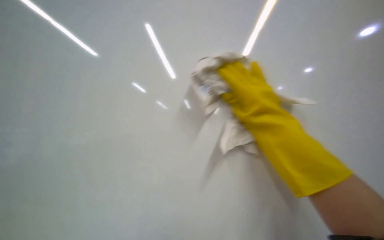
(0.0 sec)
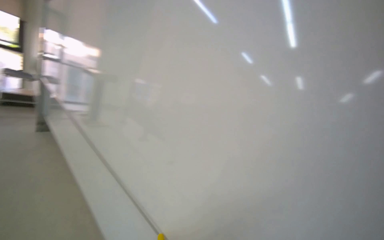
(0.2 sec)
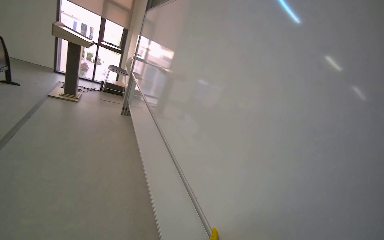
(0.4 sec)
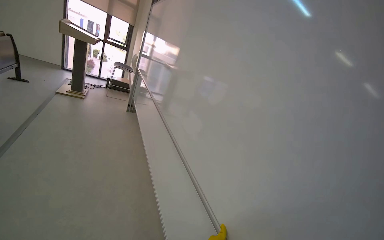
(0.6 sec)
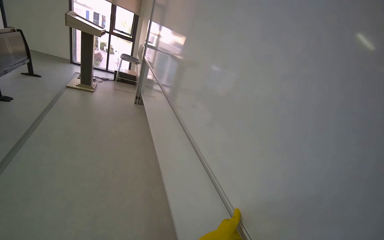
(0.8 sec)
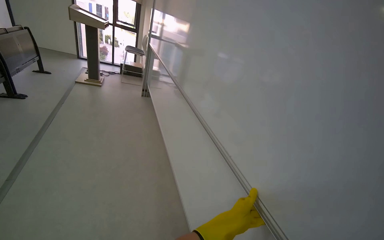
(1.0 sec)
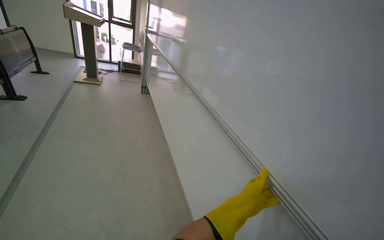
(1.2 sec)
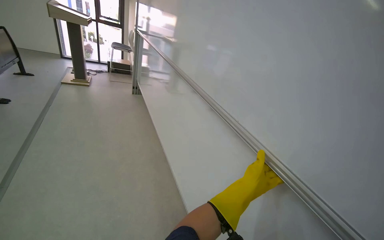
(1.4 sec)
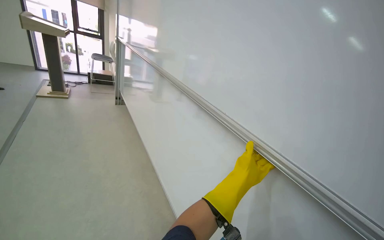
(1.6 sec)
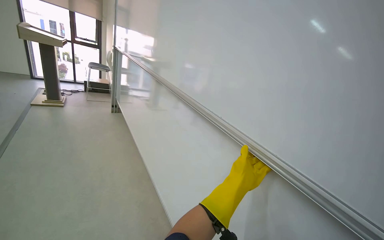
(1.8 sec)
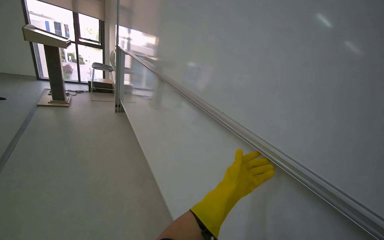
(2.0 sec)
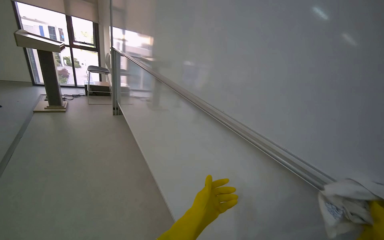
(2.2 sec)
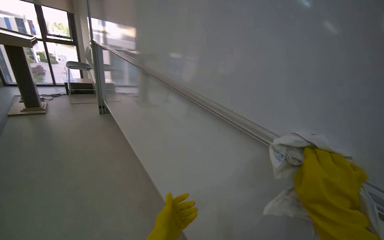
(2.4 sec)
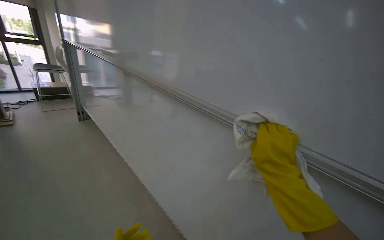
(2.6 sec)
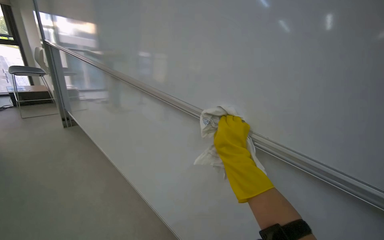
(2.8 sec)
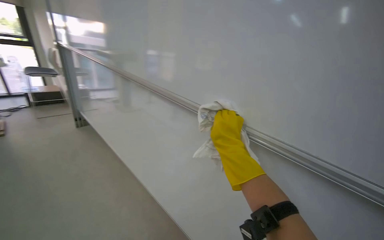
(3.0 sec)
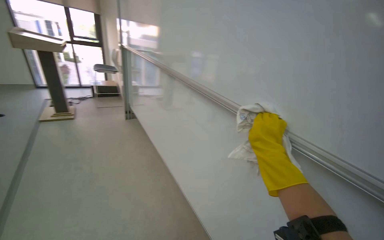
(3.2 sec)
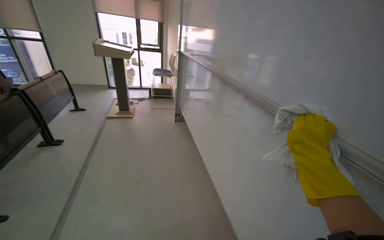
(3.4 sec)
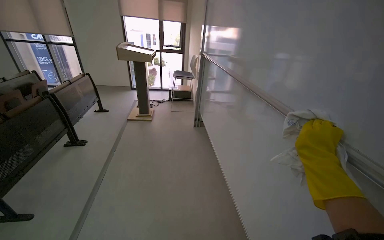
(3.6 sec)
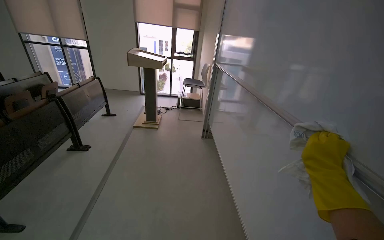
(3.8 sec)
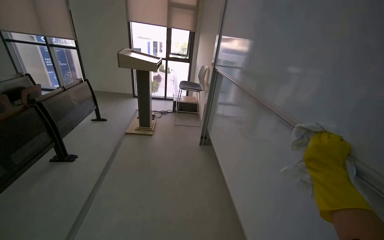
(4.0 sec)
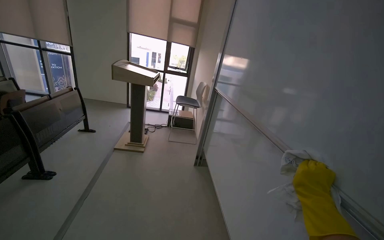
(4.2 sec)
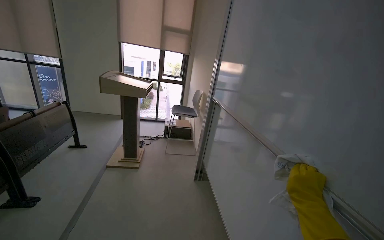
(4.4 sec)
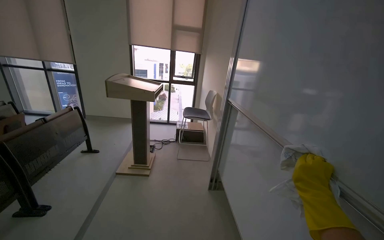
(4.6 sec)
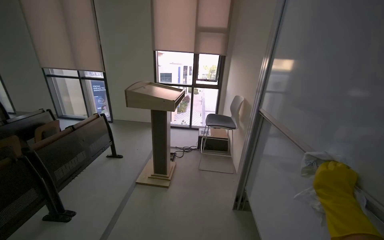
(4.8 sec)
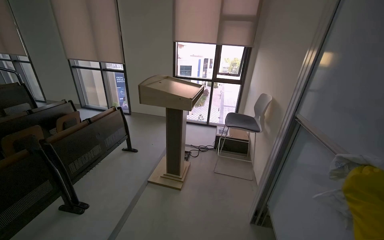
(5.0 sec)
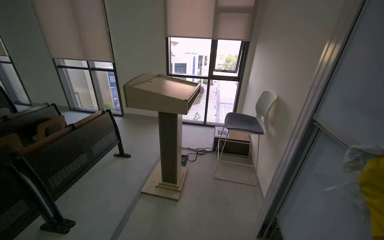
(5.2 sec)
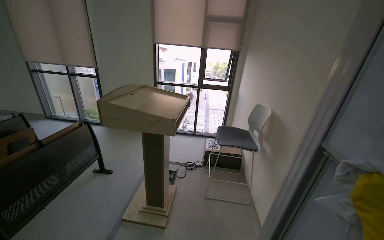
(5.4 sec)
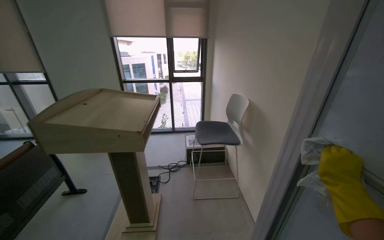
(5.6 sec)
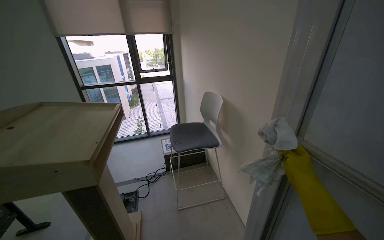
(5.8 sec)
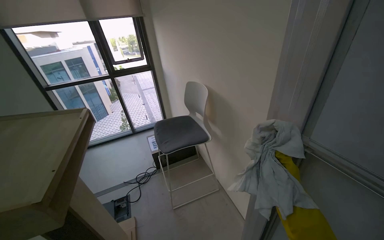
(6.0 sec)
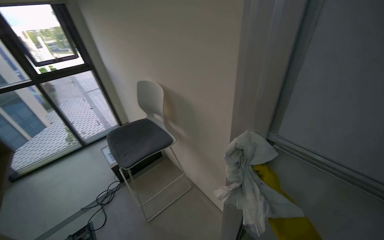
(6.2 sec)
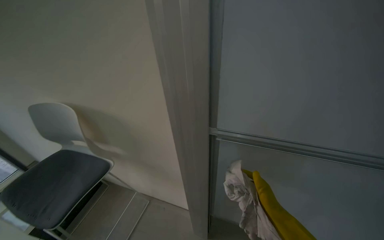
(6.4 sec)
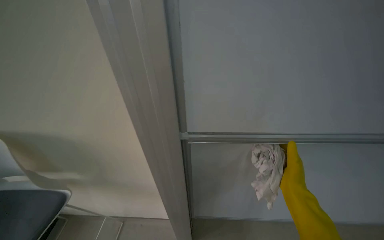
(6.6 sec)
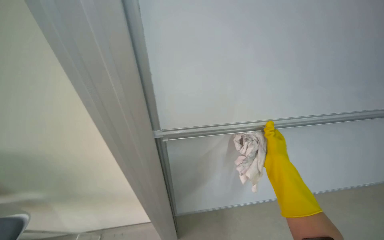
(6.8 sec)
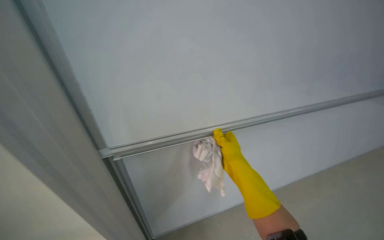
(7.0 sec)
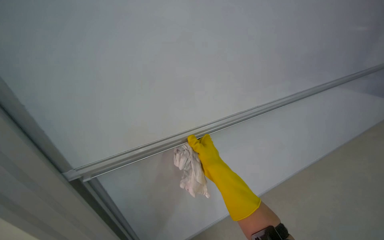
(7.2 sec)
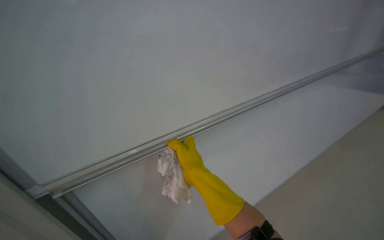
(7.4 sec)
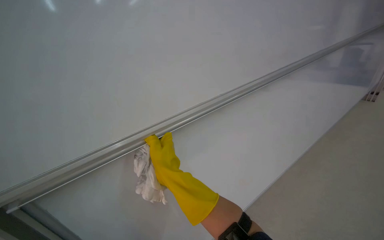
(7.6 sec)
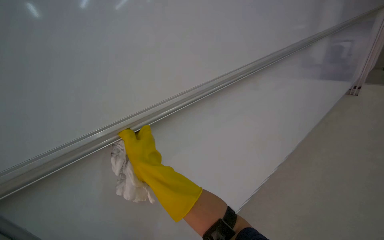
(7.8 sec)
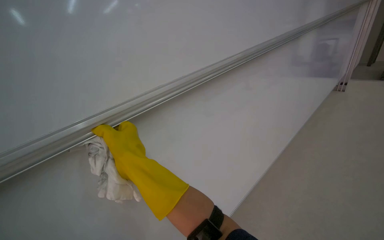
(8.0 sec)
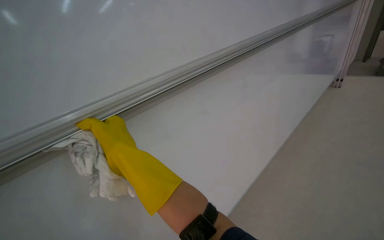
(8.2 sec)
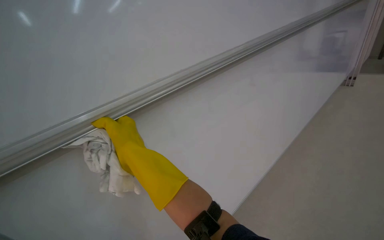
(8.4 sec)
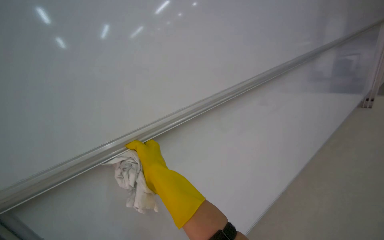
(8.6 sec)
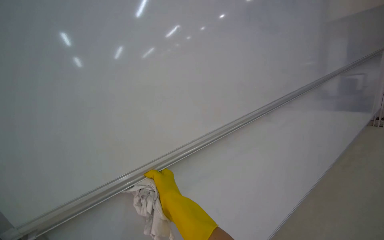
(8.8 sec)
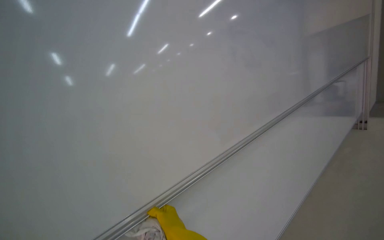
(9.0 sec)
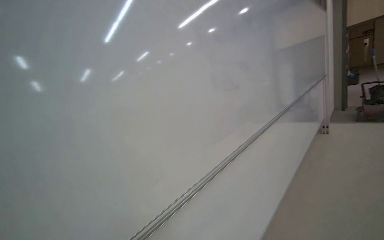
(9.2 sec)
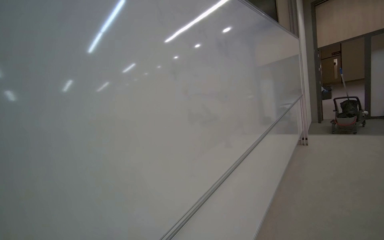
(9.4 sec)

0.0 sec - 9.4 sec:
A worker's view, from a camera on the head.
Job: wiping surfaces.
The whole recording: Wiping whiteboard in classroom. The worker wipes the whiteboard clean with a cloth.
3.2 sec - 4.8 sec: The camera is carried about 1.5 m. The head rotates roughly 35 degrees to the left.
4.8 sec - 6.2 sec: The wearer moves some 1 m. The wearer looks approximately 45 degrees further to the right. The wearer looks roughly 15 degrees further downward.
6.2 sec - 7.8 sec: The head rotates approximately 95 degrees to the right. The view tips upward by some 20 degrees.
7.8 sec - 9.4 sec: The wearer looks approximately 20 degrees further upward.

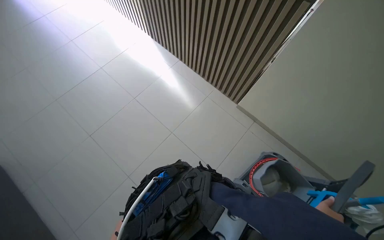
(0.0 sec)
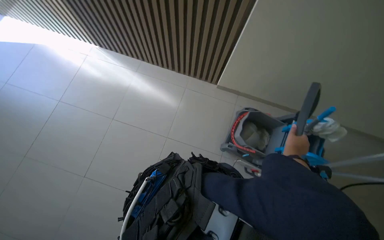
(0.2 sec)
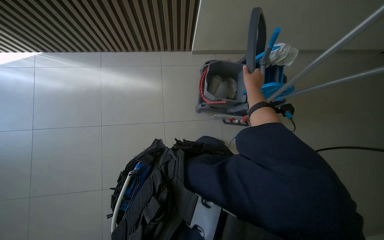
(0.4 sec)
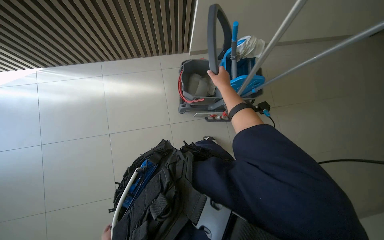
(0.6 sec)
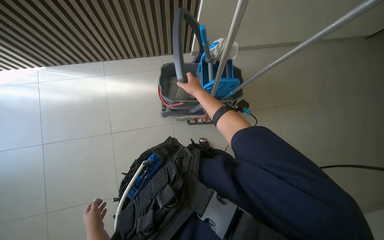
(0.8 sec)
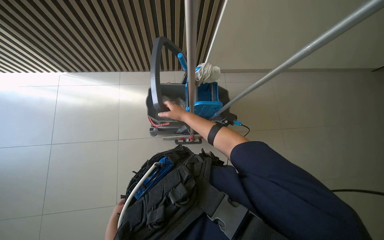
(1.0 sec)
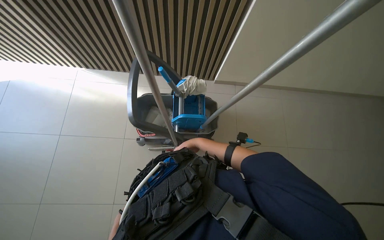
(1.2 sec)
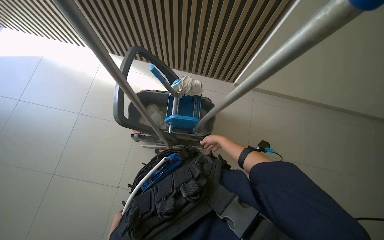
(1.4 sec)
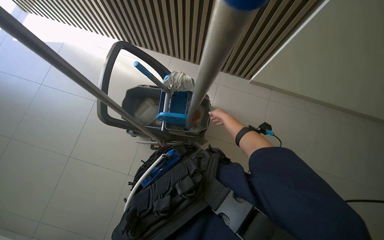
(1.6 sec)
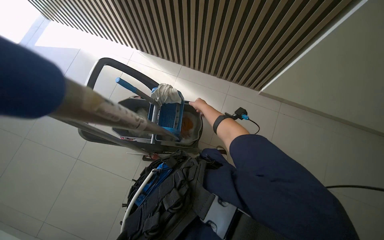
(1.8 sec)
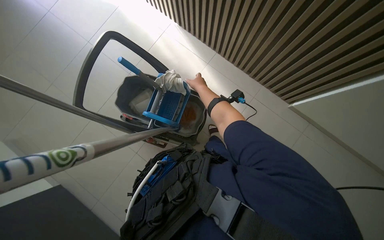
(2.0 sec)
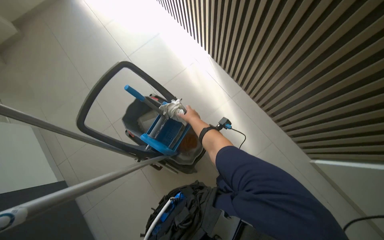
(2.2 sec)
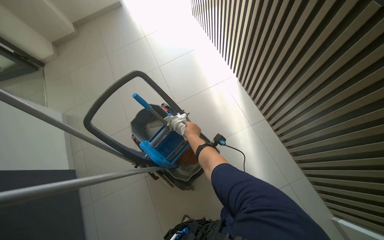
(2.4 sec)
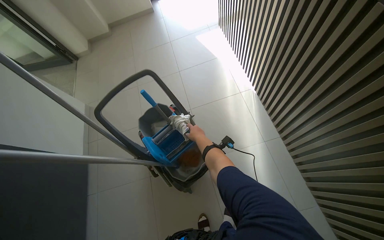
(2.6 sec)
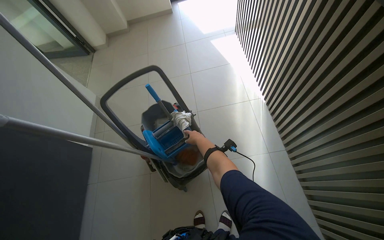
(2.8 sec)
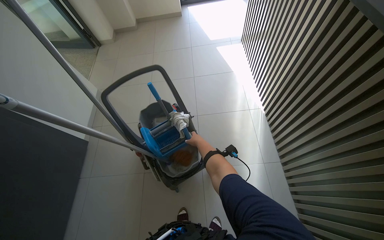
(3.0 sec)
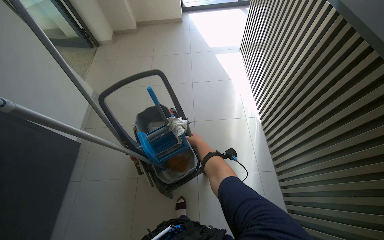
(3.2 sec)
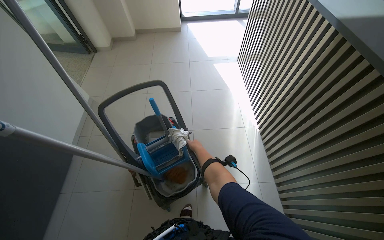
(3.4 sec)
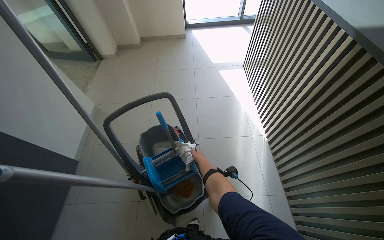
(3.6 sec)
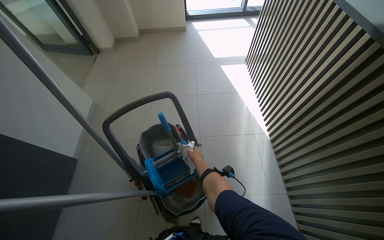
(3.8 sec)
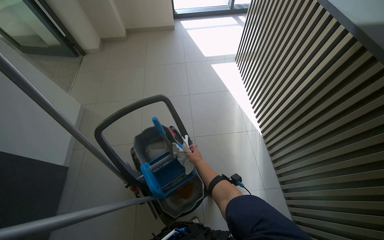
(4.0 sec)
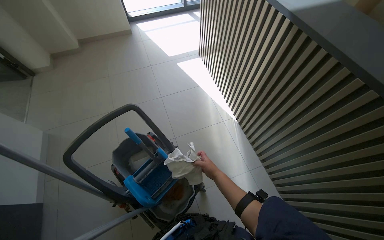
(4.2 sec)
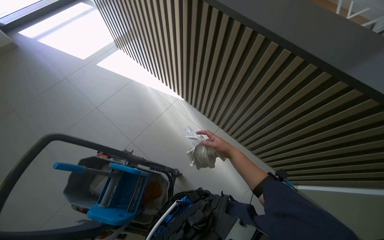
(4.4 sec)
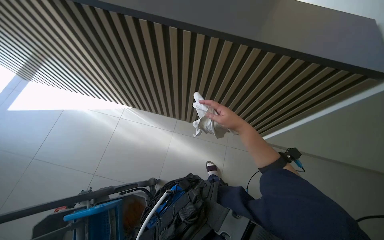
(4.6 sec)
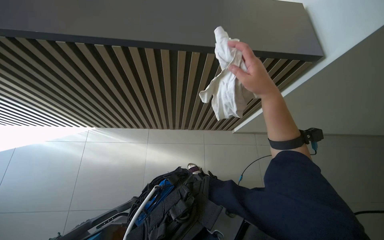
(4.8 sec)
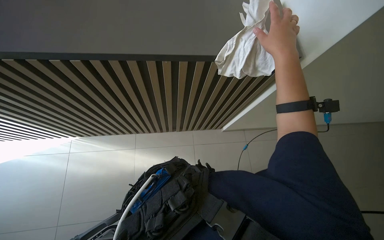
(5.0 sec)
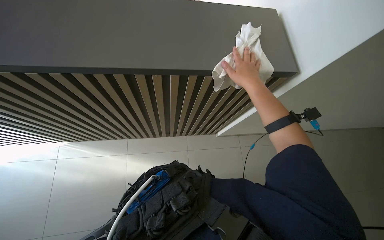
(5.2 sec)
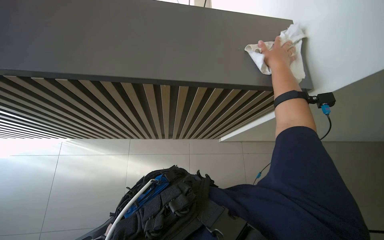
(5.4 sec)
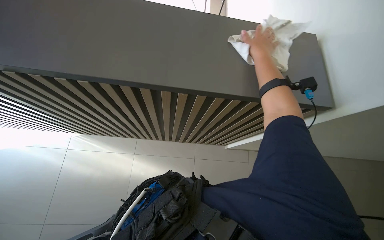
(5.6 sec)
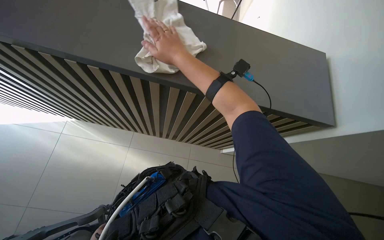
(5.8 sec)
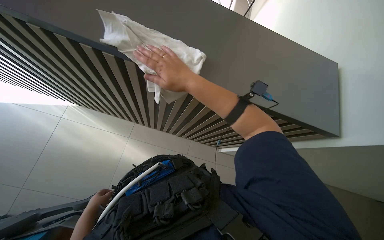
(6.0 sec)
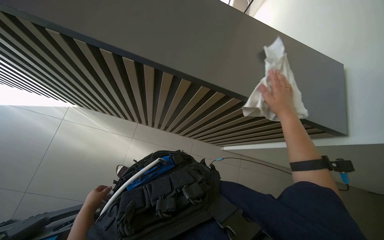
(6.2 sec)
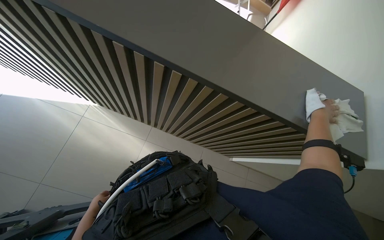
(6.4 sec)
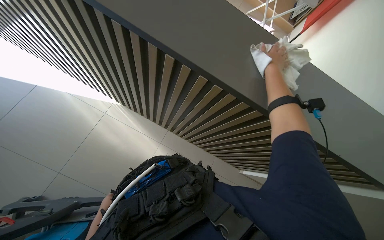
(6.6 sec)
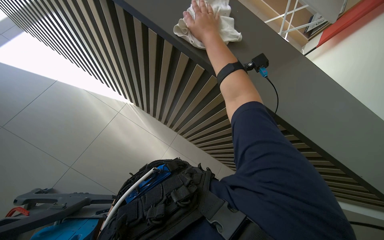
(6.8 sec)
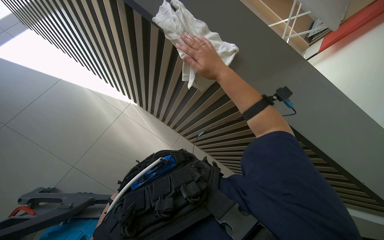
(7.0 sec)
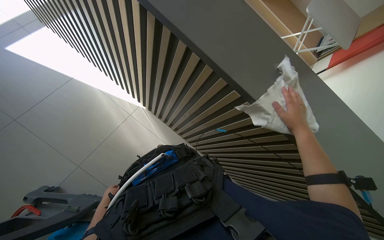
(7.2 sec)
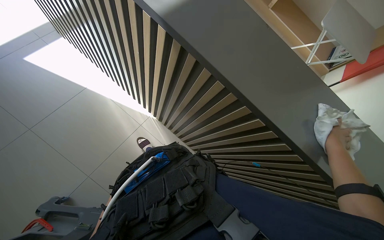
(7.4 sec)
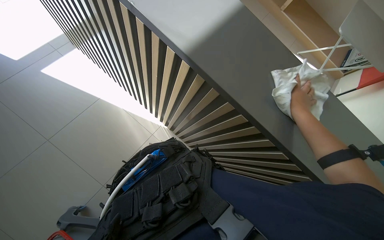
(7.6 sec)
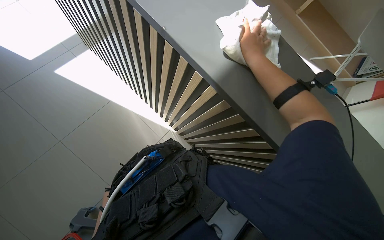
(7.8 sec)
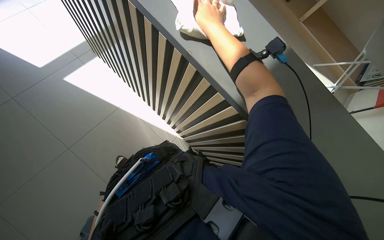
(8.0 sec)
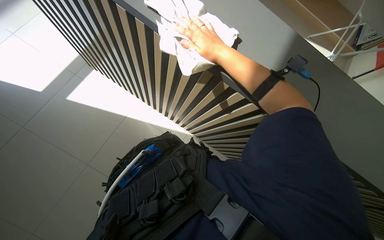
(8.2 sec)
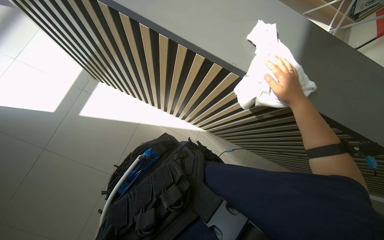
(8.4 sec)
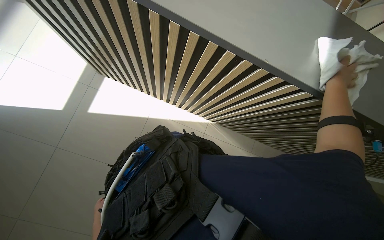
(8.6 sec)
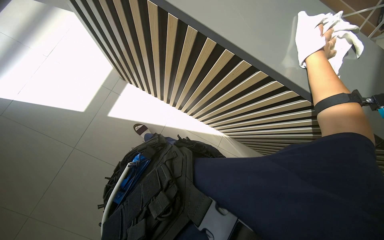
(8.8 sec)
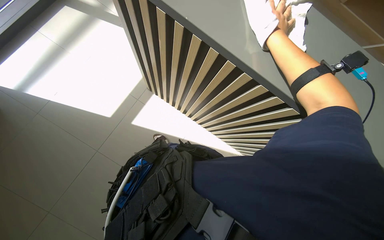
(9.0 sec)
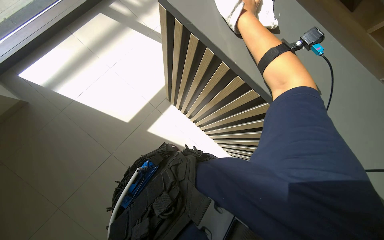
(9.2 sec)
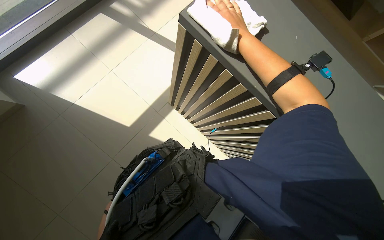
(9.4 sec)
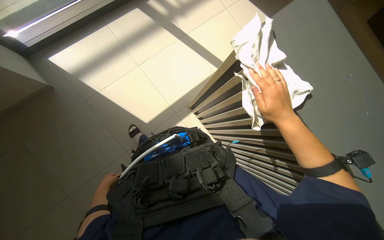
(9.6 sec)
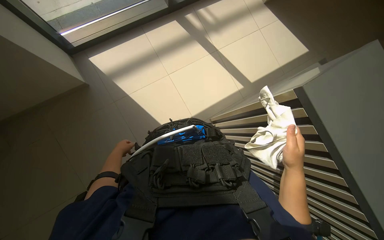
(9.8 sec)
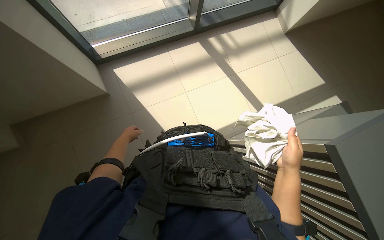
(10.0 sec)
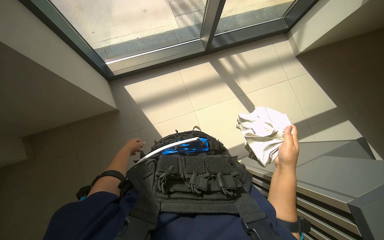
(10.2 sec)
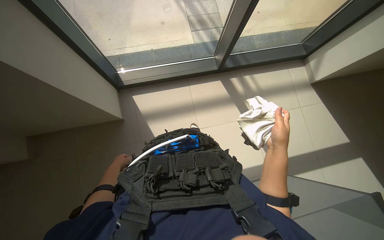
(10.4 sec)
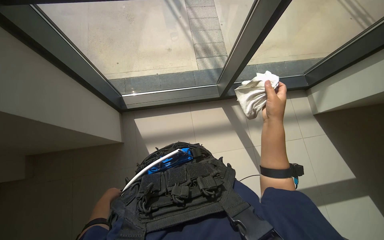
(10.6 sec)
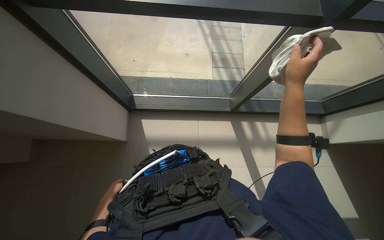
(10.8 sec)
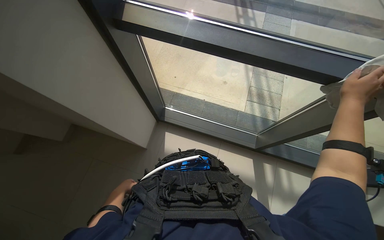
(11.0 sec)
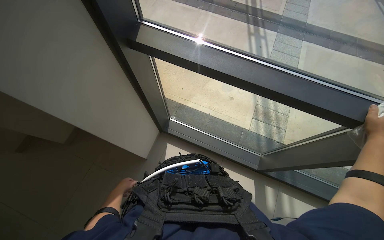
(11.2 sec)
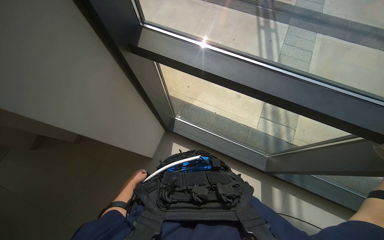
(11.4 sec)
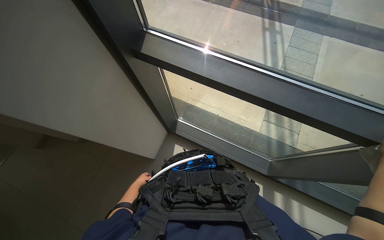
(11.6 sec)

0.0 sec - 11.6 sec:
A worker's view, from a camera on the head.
Job: wiping surfaces.
The whole recording: Wiping various surfaces with cloth. The worker wipes various surfaces, including a counter and glass panels, with a white cloth.
2.8 sec - 4.4 sec: The wearer's head swings roughly 40 degrees to the right.
4.4 sec - 5.8 sec: The head rotates roughly 30 degrees to the right.
7.2 sec - 8.8 sec: The right hand swings left and right, about 50 cm each way, with 2 reversals.
8.8 sec - 10.2 sec: The head travels approximately 60 cm.
10.2 sec - 11.6 sec: The wearer moves some 60 cm. The head rotates some 45 degrees to the left. The view tilts about 15 degrees upward.
